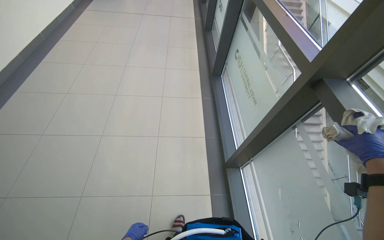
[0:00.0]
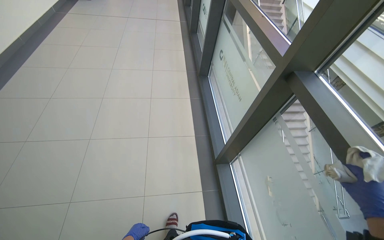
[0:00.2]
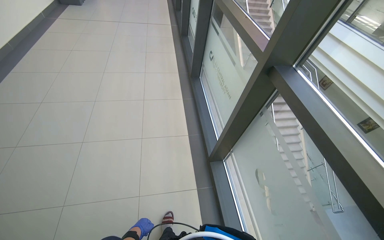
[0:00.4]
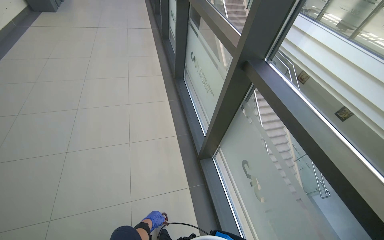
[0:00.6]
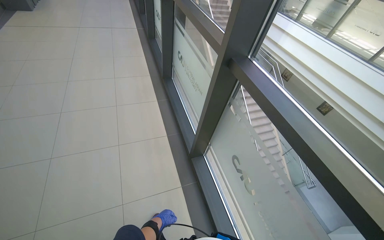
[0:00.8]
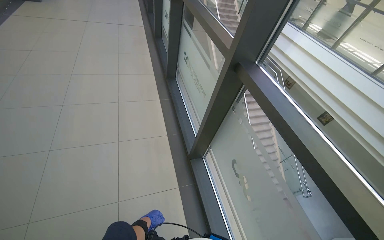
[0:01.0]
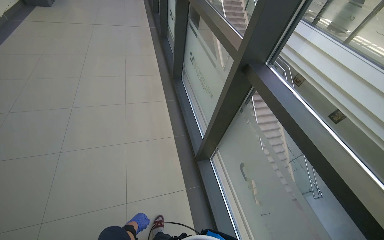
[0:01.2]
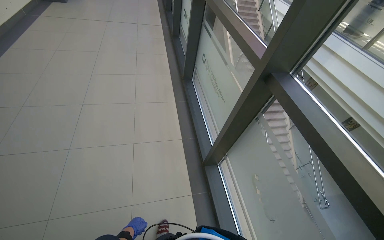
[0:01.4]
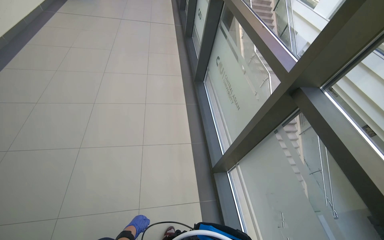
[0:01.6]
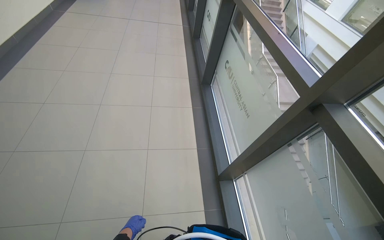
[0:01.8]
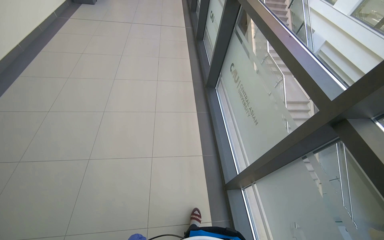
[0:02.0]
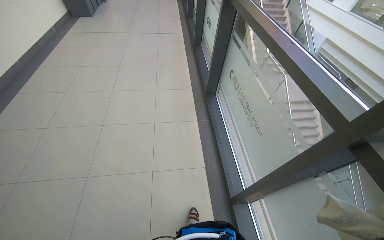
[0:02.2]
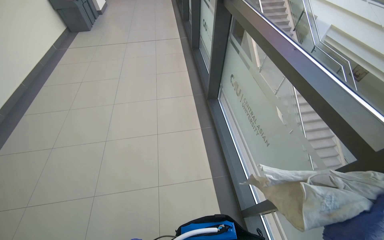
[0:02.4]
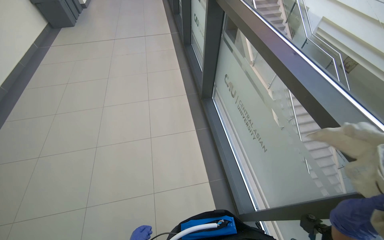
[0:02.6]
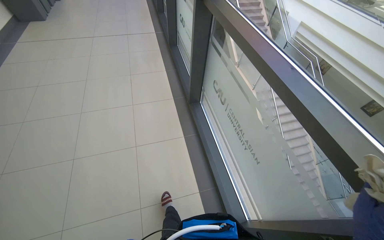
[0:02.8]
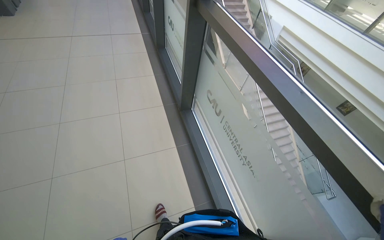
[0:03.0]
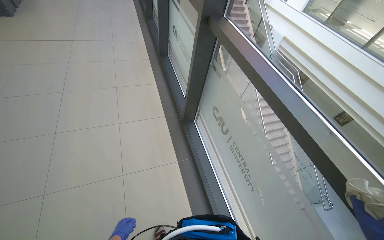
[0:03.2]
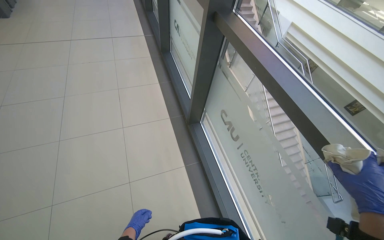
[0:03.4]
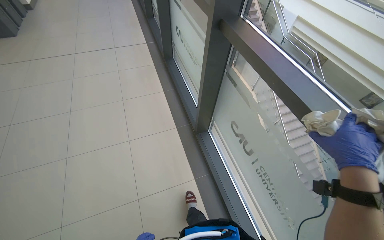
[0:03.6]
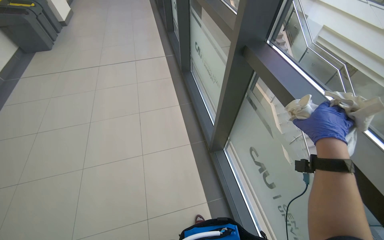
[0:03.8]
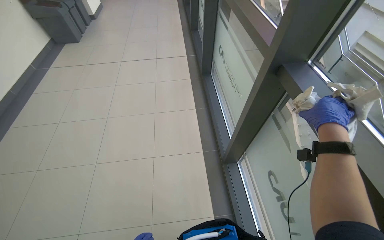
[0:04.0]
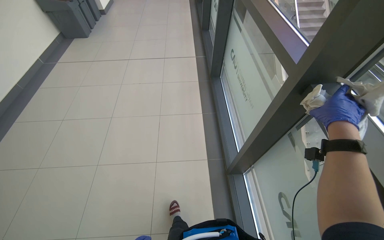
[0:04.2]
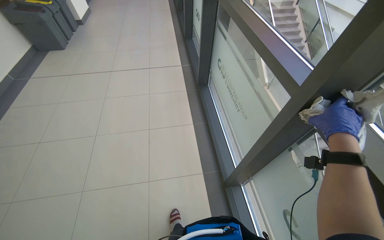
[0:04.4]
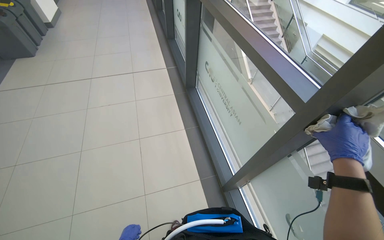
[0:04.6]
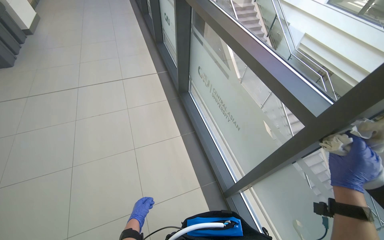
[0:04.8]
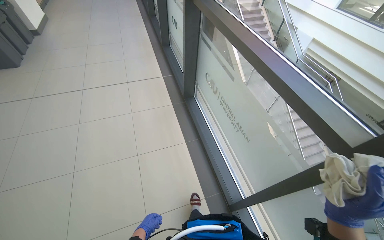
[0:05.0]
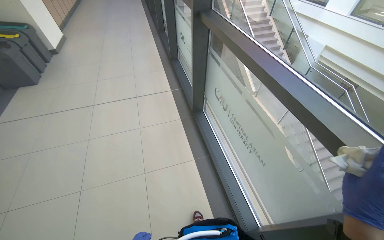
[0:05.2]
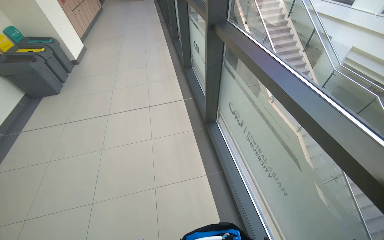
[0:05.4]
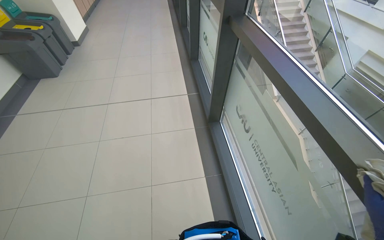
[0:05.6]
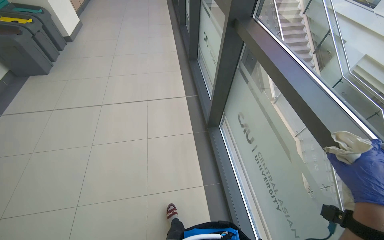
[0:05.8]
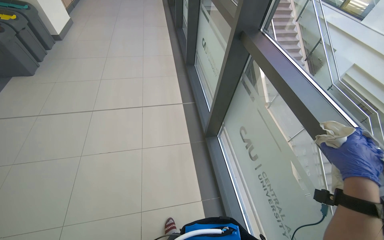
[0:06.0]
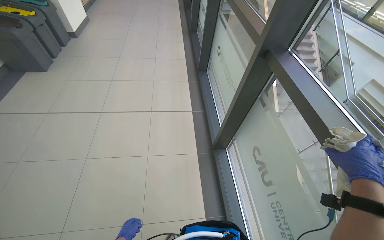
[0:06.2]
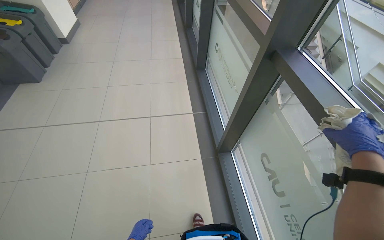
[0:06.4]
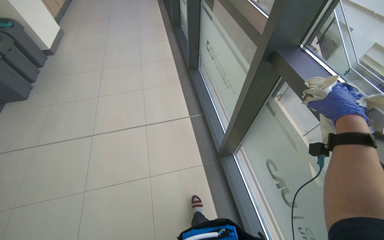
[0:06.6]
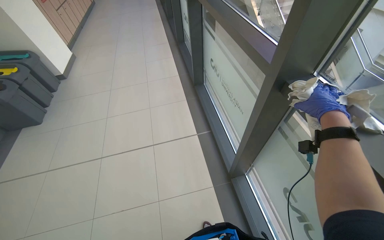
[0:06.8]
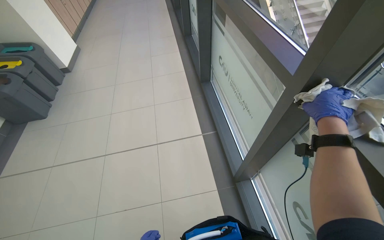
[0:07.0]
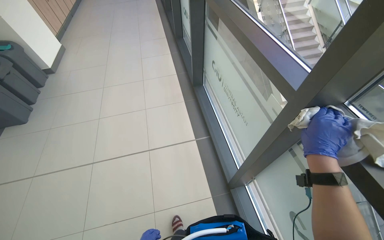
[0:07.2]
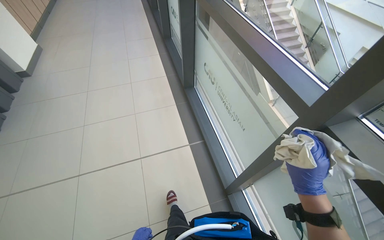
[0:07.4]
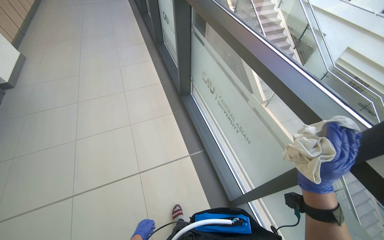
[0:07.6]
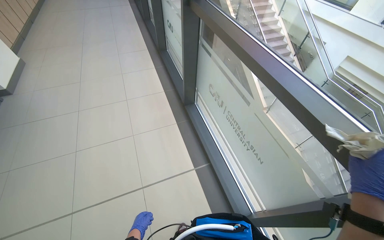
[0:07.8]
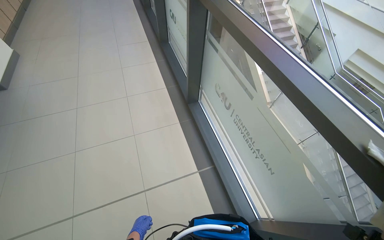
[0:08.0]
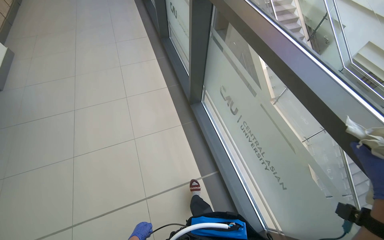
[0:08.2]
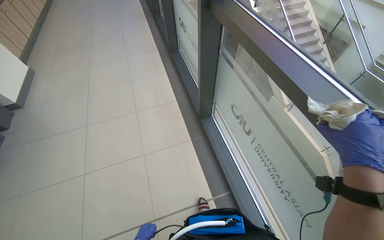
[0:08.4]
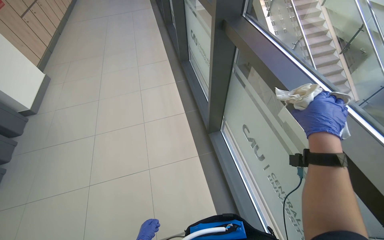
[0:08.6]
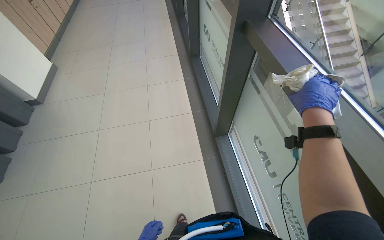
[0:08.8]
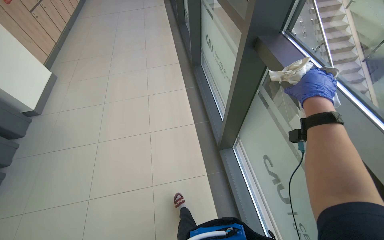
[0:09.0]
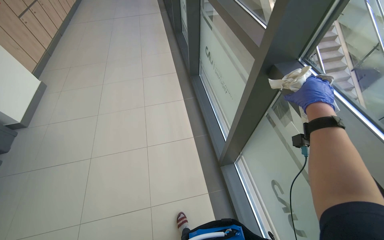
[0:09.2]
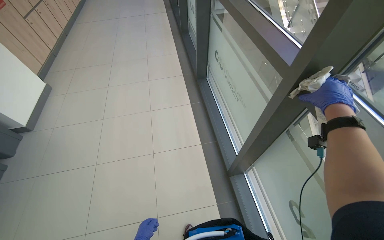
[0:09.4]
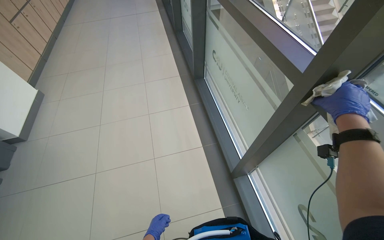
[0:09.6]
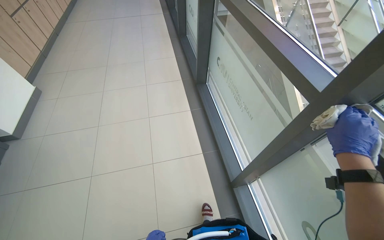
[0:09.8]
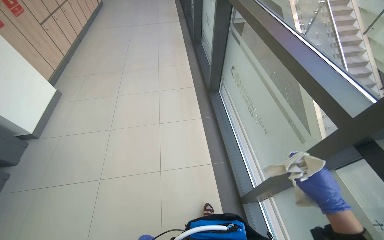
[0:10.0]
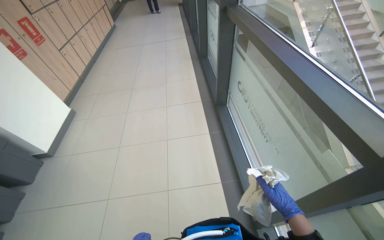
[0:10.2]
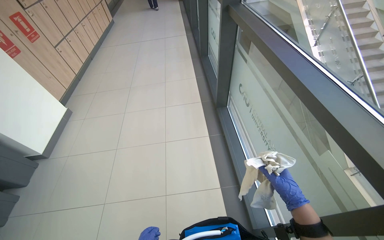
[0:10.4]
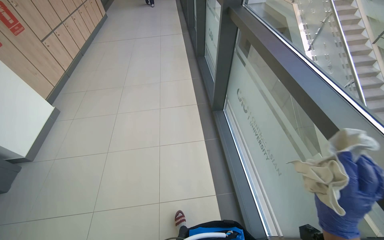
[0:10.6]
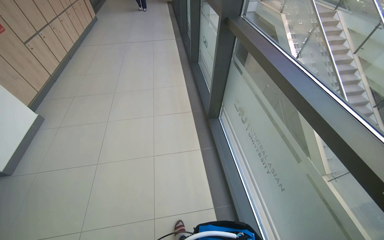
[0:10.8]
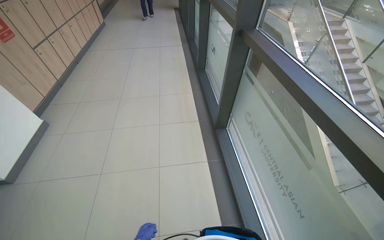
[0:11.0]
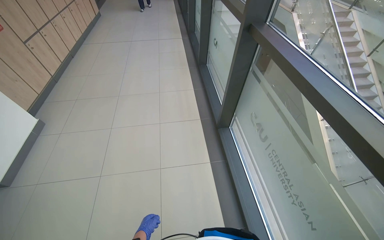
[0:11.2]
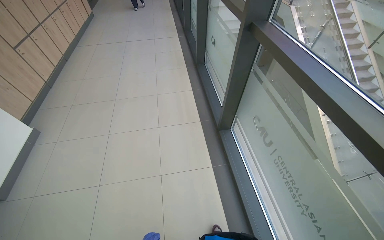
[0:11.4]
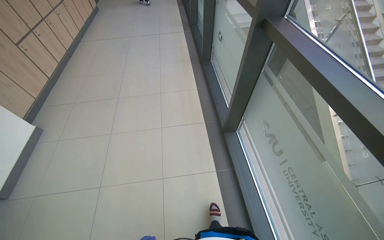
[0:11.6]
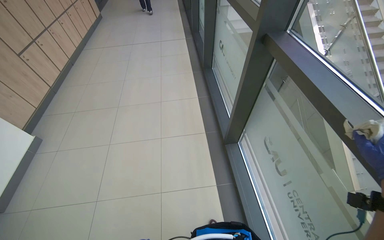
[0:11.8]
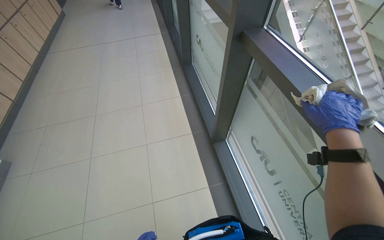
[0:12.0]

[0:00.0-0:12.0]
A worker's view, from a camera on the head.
Job: wiping surfaces.
The whole recording: Wiping window frames. The worker wipes the window frames with a cloth.
0:01.6 to 0:03.0: The camera travels some 70 cm.
0:03.0 to 0:04.4: The wearer moves some 70 cm.
0:04.4 to 0:06.0: The camera travels roughly 50 cm.
0:06.0 to 0:07.6: The head travels roughly 70 cm.
0:07.6 to 0:09.0: The camera travels approximately 70 cm.
0:09.0 to 0:10.4: The camera is carried roughly 50 cm.
0:10.4 to 0:12.0: The wearer moves approximately 70 cm.

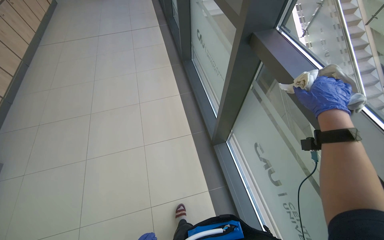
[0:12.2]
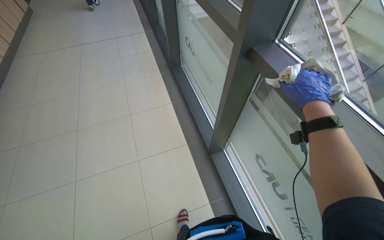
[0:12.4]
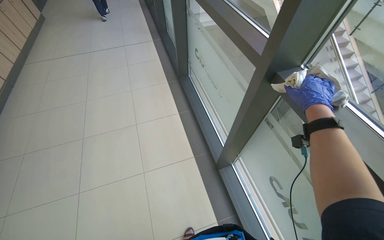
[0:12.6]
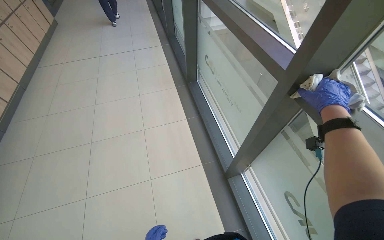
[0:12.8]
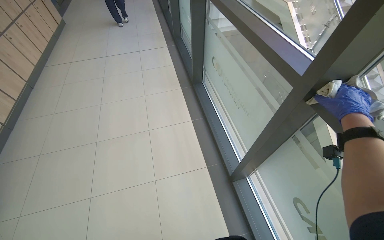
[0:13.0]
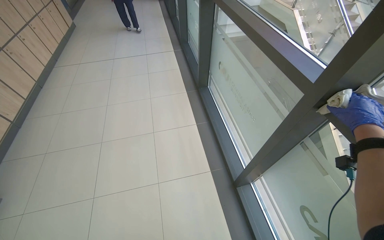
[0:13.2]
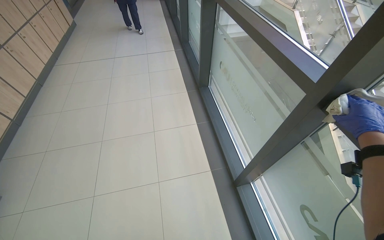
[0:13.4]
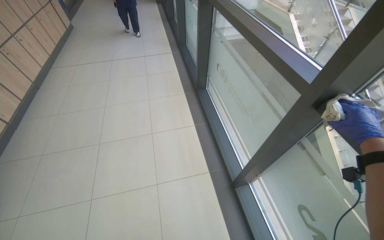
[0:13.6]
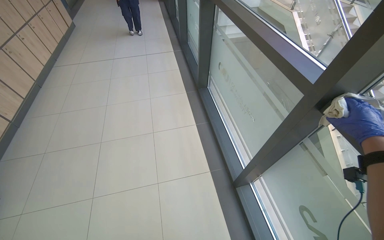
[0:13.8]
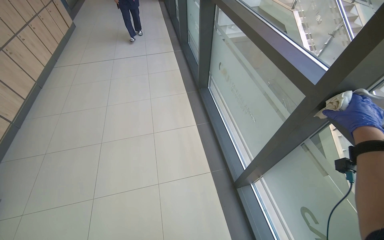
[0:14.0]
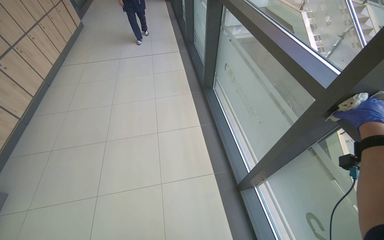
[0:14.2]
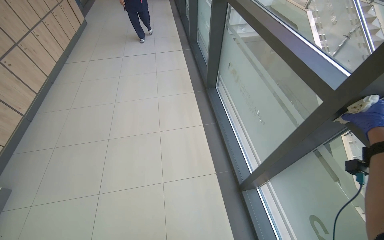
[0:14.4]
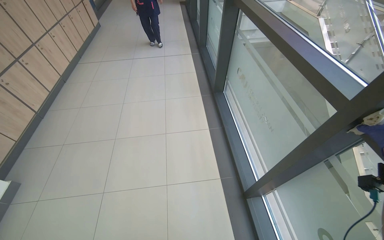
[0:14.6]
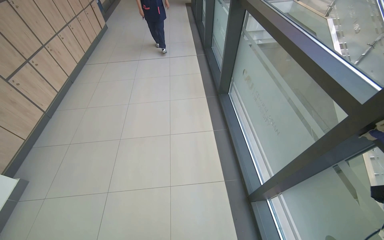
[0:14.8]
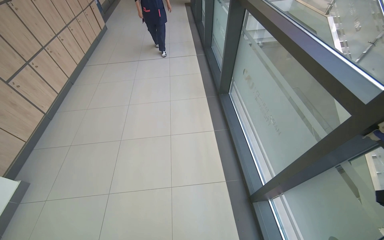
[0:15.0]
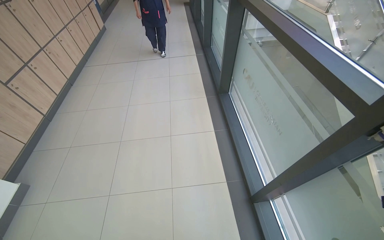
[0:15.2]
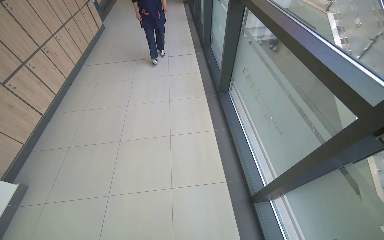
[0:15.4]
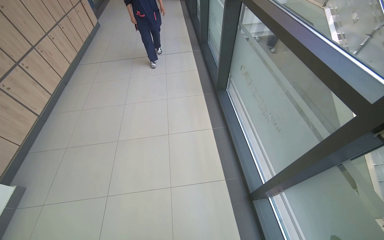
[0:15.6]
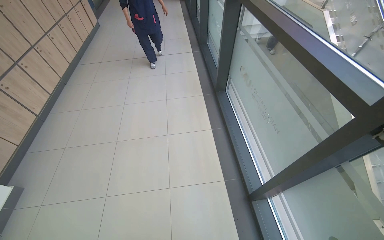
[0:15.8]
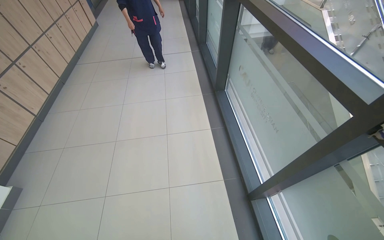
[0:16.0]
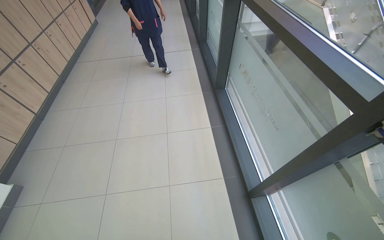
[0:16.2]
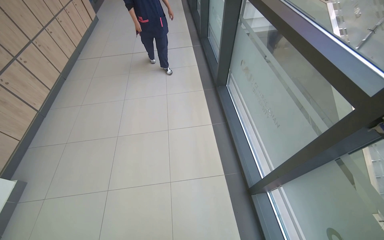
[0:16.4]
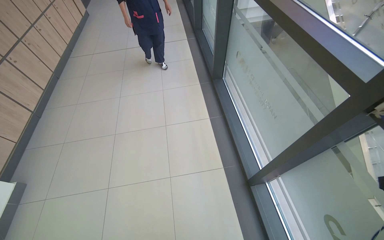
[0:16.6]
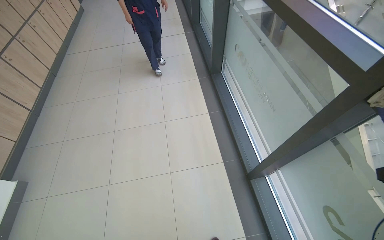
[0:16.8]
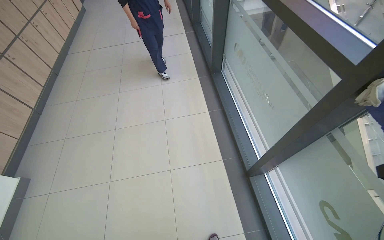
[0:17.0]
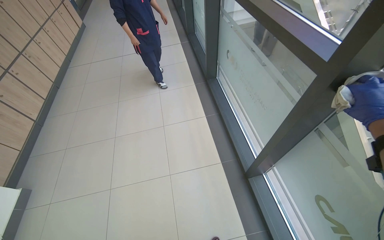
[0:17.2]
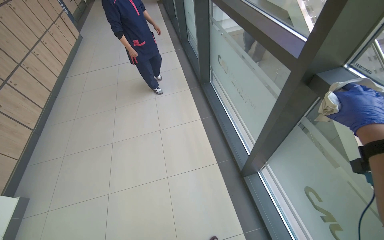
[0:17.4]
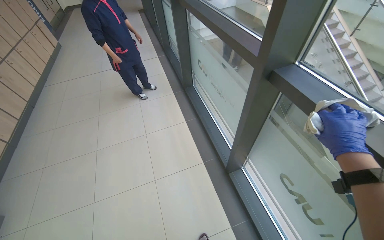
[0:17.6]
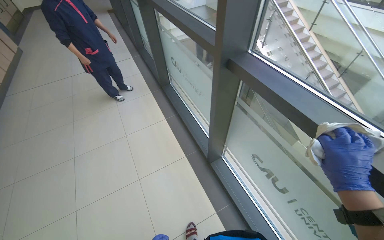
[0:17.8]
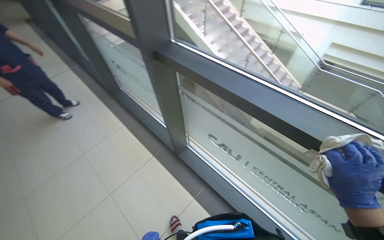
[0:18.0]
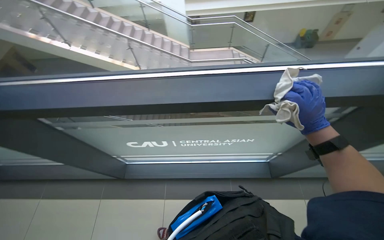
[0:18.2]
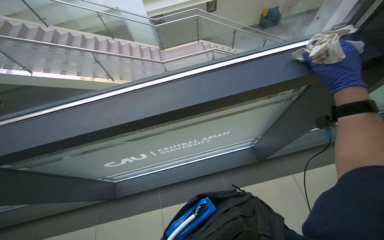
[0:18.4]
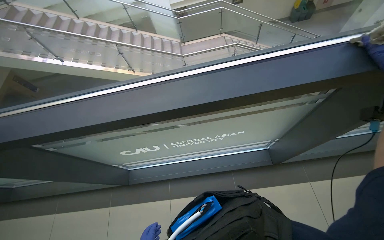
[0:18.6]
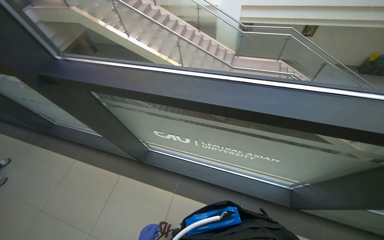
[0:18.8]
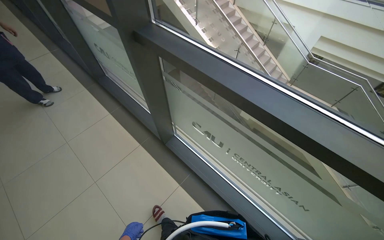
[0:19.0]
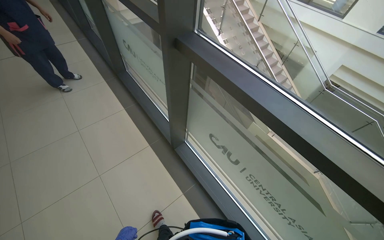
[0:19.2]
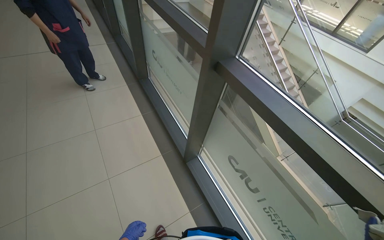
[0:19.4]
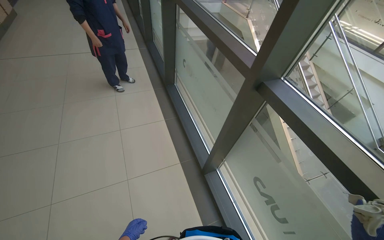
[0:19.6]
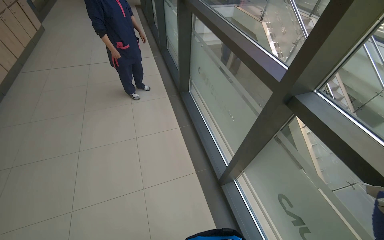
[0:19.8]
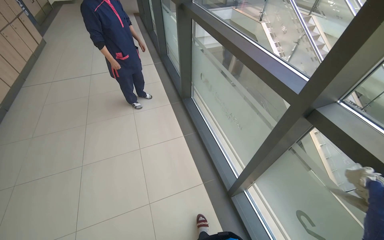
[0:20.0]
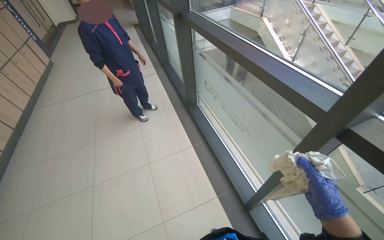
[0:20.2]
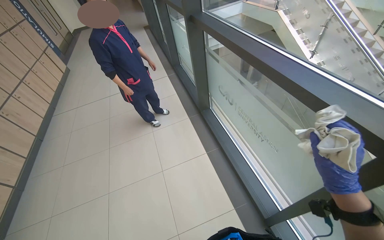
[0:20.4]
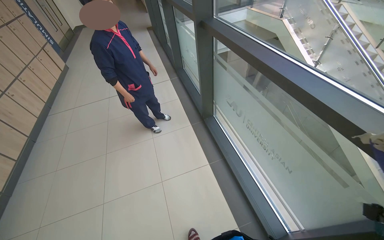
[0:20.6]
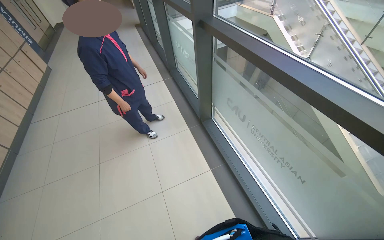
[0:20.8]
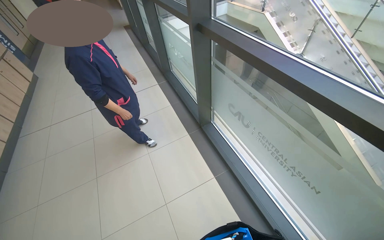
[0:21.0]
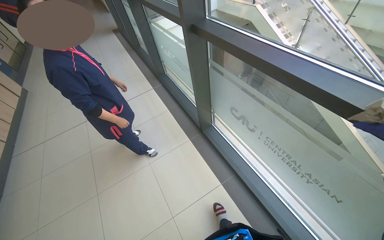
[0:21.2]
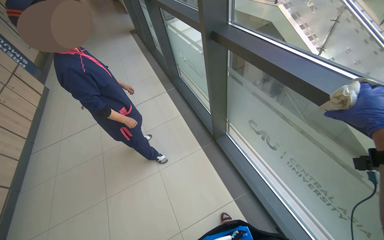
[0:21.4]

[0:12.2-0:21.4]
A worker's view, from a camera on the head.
Job: wiping surfaces.
The whole recording: Wiping window frames. The worker wipes the window frames with a cloth.
0:16.8 to 0:18.4: The camera is carried about 50 cm. The wearer looks about 95 degrees further to the right.
0:18.4 to 0:19.8: The camera is carried about 60 cm. The wearer's head swings approximately 85 degrees to the left.
0:19.8 to 0:21.4: The wearer moves roughly 90 cm.
